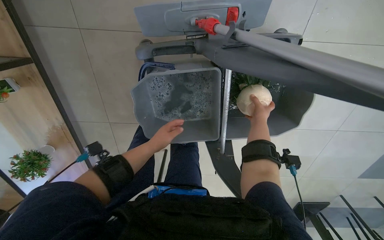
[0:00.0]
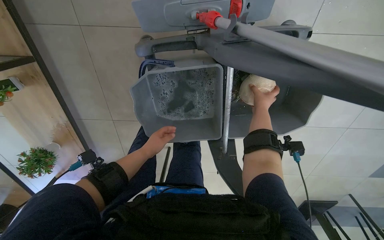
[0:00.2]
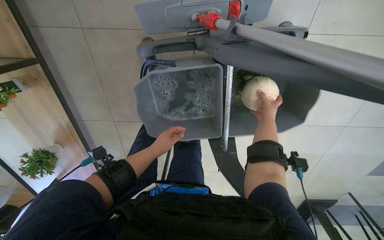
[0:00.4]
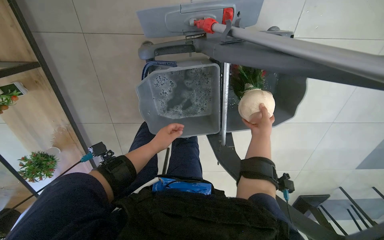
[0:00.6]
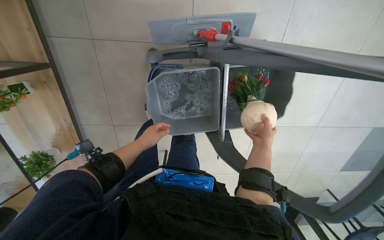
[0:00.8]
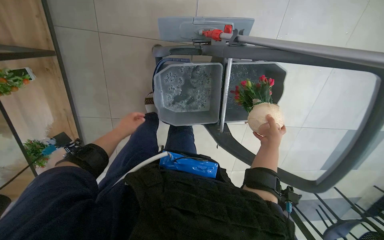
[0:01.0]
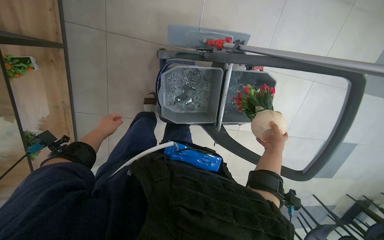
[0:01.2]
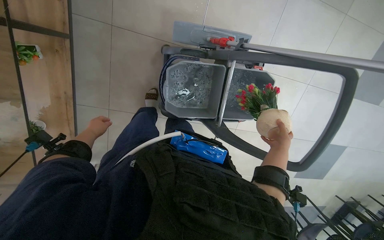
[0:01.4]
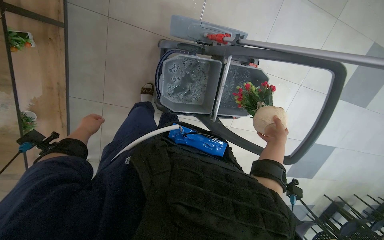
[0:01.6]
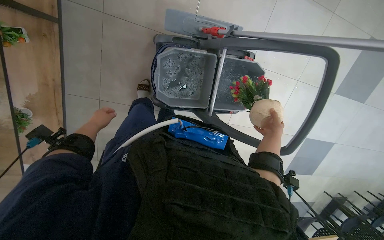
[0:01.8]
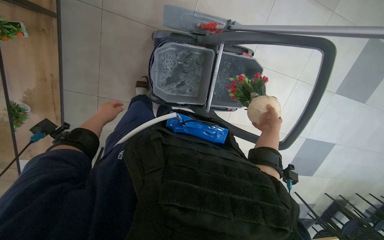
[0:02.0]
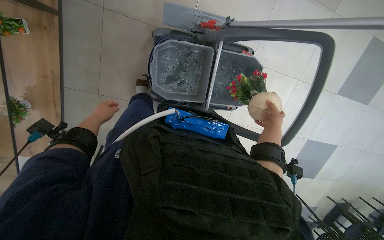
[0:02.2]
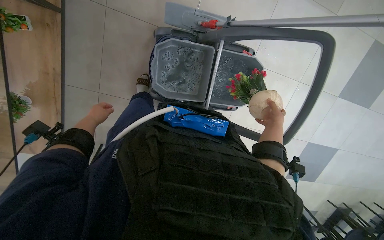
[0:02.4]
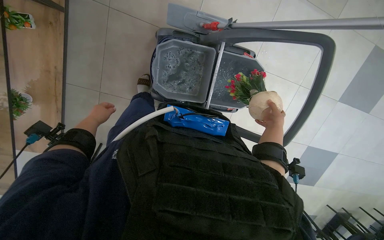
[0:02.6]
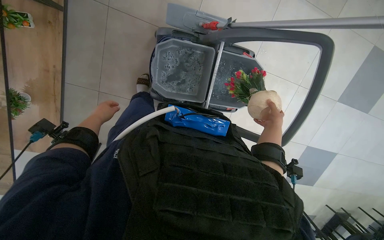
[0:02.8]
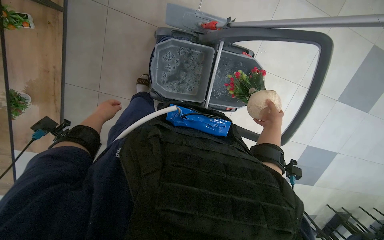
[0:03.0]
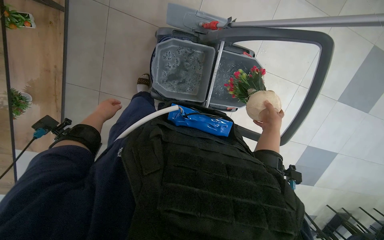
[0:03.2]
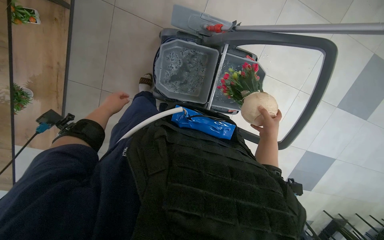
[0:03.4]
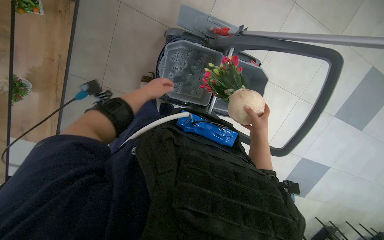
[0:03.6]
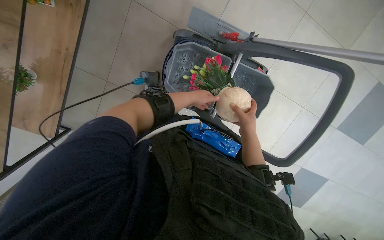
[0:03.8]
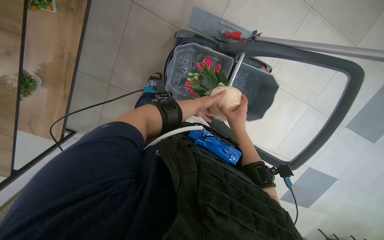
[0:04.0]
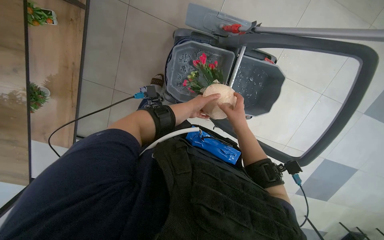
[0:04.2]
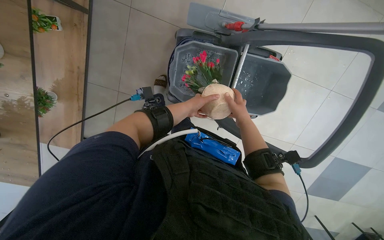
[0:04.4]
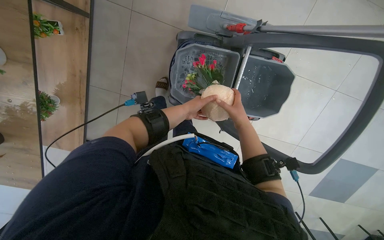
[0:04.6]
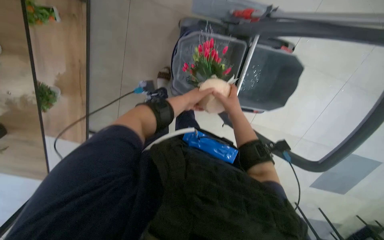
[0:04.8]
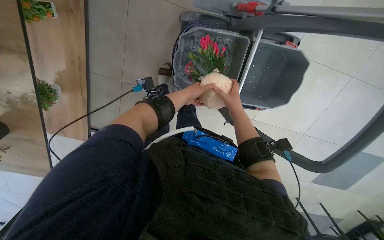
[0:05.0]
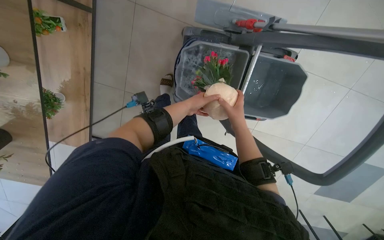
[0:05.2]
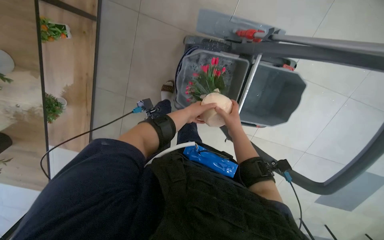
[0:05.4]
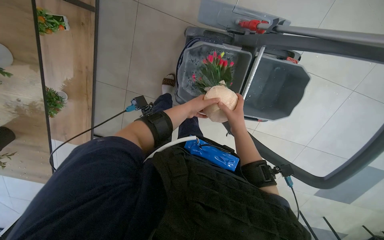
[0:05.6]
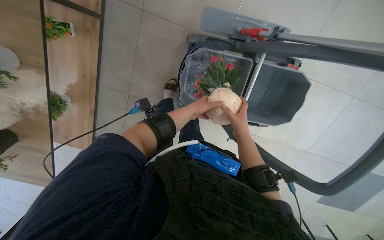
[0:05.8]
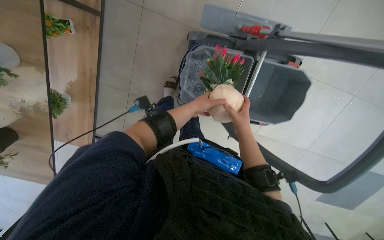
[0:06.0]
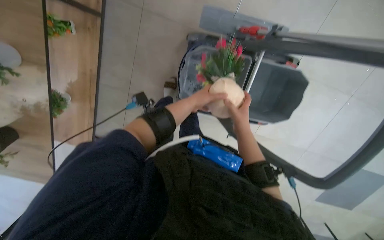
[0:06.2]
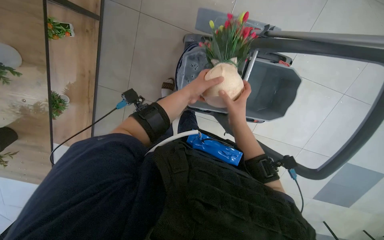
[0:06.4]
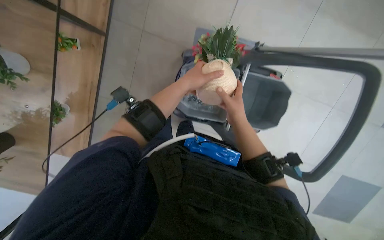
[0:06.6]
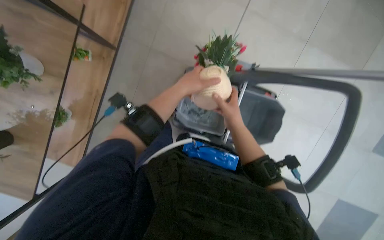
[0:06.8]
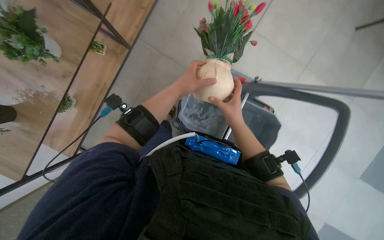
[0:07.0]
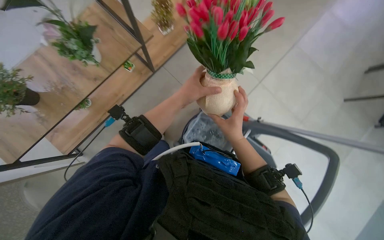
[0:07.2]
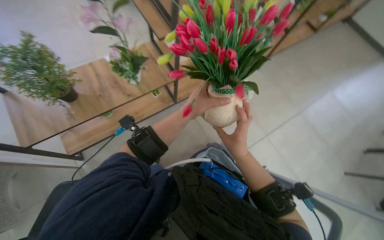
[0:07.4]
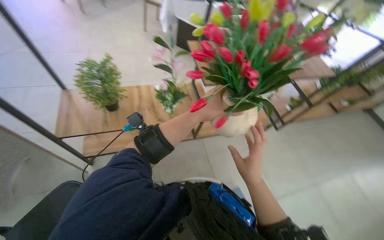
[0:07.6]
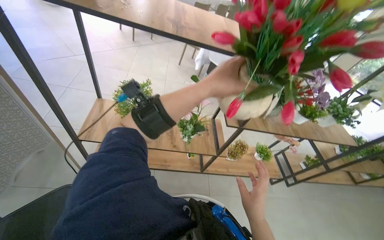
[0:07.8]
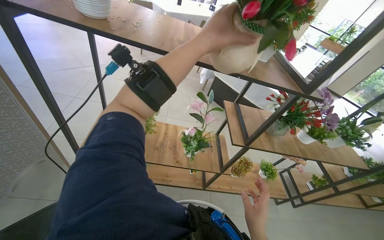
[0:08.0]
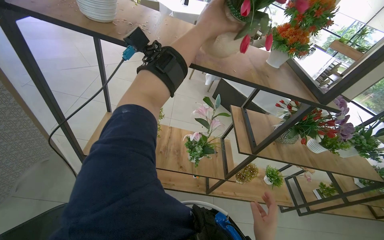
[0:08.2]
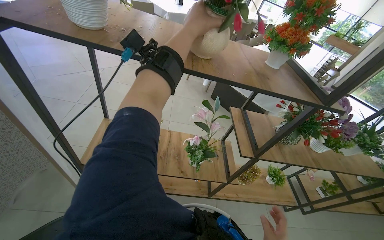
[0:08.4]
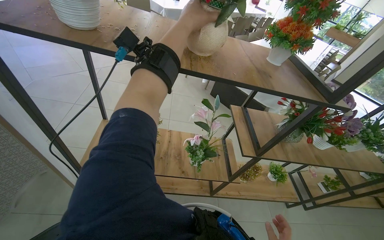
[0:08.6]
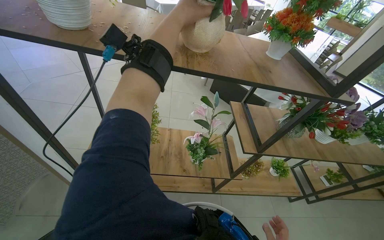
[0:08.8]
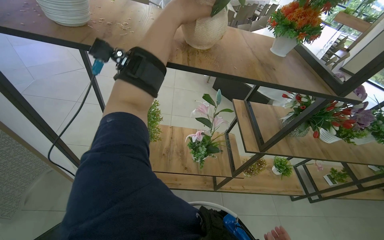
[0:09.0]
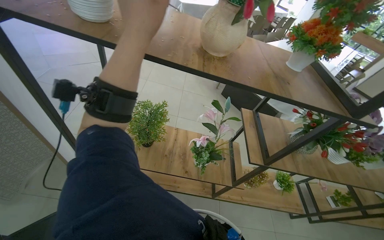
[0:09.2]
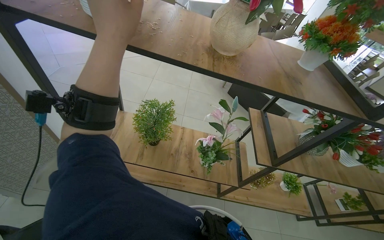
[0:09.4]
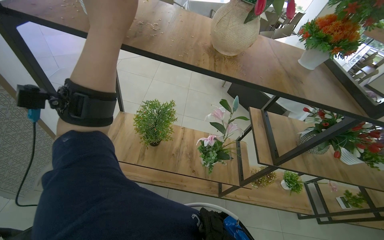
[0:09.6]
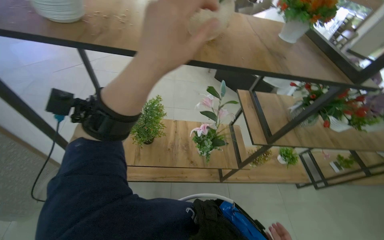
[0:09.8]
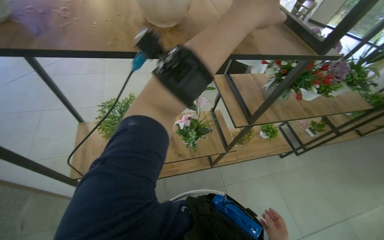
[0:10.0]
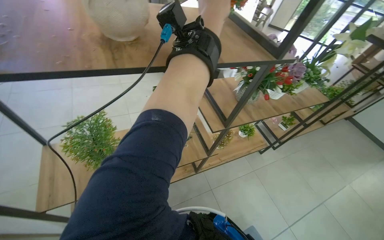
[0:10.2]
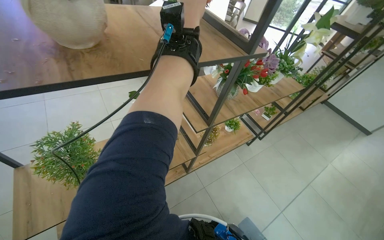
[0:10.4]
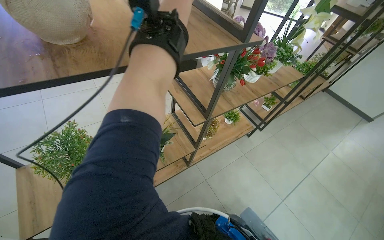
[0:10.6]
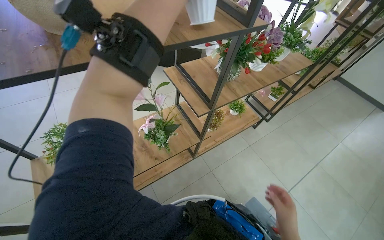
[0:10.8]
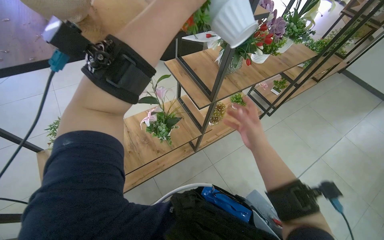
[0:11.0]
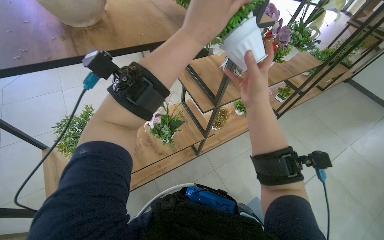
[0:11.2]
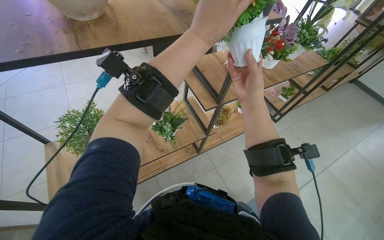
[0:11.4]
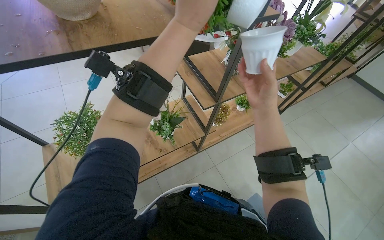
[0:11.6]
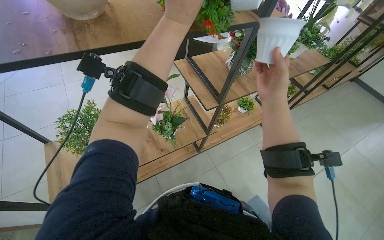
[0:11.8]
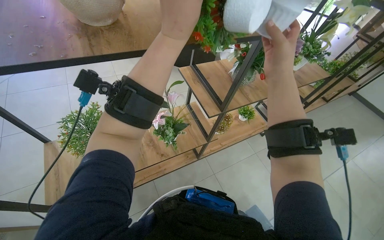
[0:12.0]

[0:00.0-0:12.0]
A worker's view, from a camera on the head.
Job: wiping surfaces.
The whole recording: Washing potted plants. The worker picks up decorative plants and flowers from a shelf, washes them in a cleaning cart, and places them back on the shelf.
0:00.0 to 0:01.6: The head travels about 50 cm. The view pans to the right by approximately 15 degrees.
0:01.6 to 0:03.0: The left hand goes left and right, about 10 cm each way, reversing 2 times.
0:03.0 to 0:04.4: The right hand goes some 20 cm to the left; the left hand heads to the right, covering roughly 25 cm.
0:04.4 to 0:06.0: The right hand travels farther from the camera by about 10 cm.
0:06.0 to 0:07.6: The camera travels approximately 50 cm. The wearer looks some 65 degrees further upward. Everything in view rotates some 50 degrees clockwise.
0:07.6 to 0:09.0: The wearer looks about 15 degrees further upward. The left hand moves up the picture, roughly 40 cm.
0:09.0 to 0:10.4: The wearer's head swings about 30 degrees to the right.

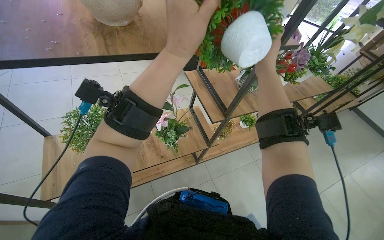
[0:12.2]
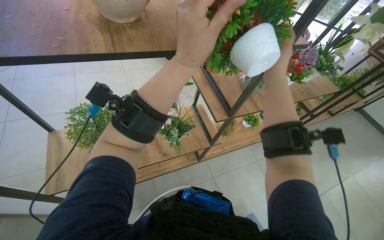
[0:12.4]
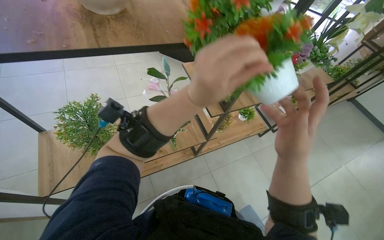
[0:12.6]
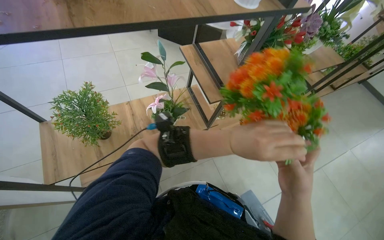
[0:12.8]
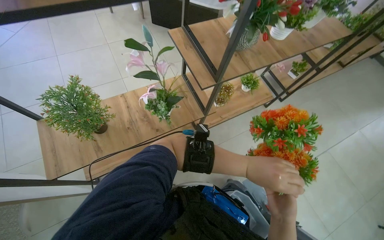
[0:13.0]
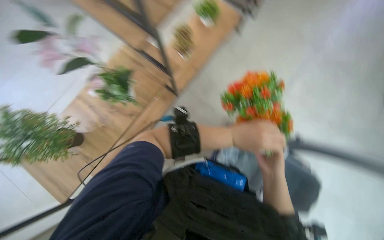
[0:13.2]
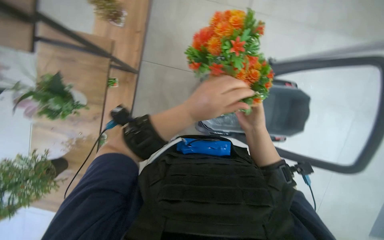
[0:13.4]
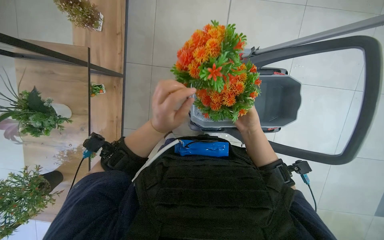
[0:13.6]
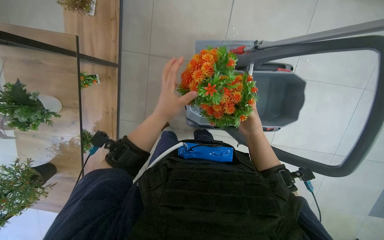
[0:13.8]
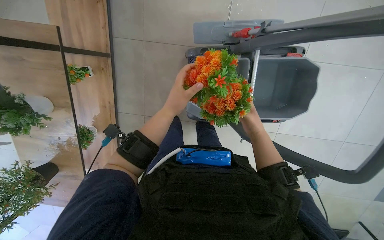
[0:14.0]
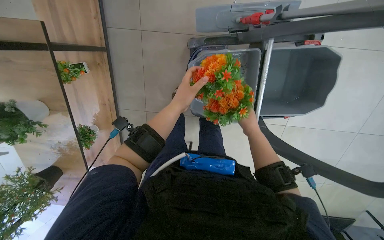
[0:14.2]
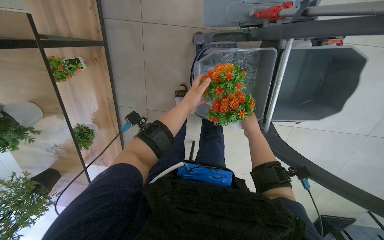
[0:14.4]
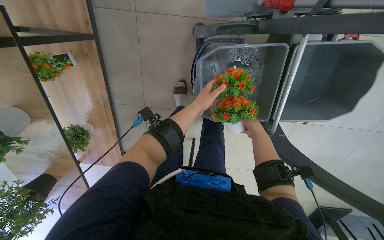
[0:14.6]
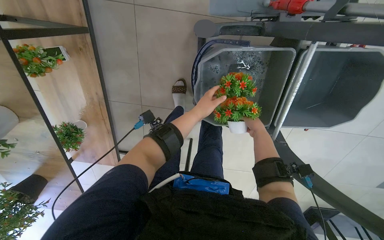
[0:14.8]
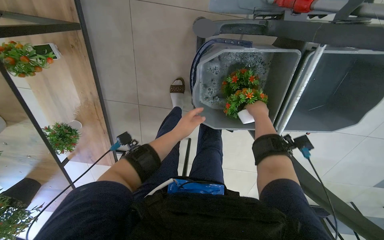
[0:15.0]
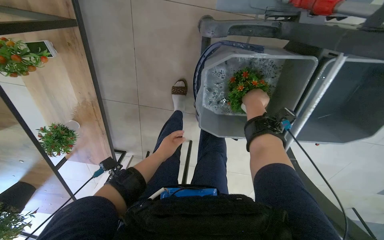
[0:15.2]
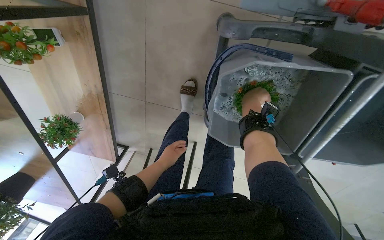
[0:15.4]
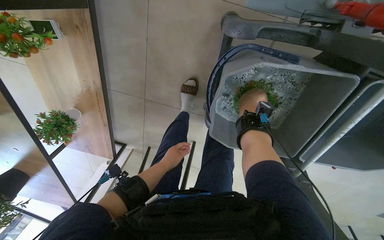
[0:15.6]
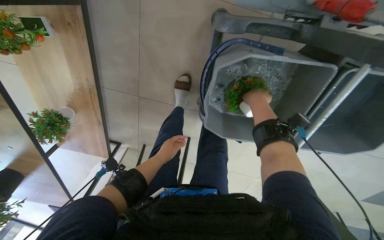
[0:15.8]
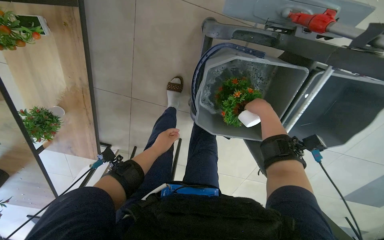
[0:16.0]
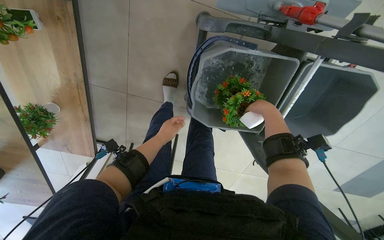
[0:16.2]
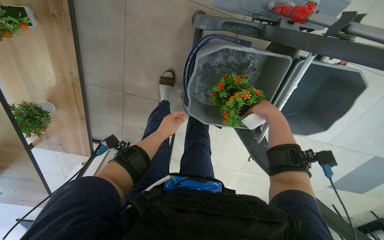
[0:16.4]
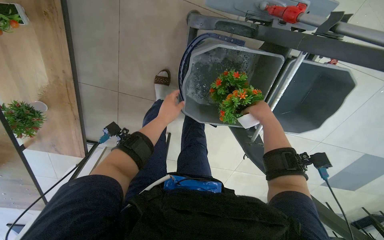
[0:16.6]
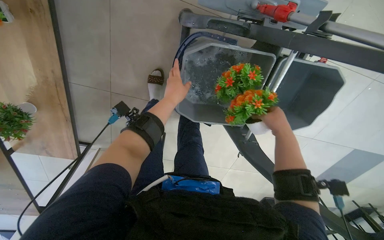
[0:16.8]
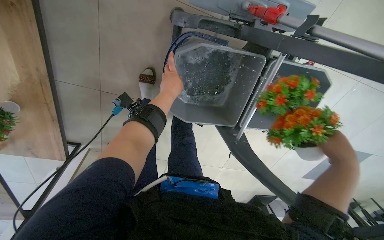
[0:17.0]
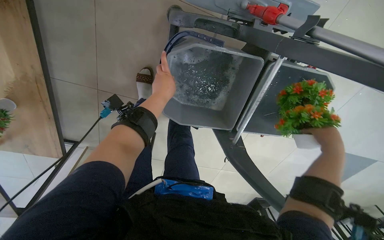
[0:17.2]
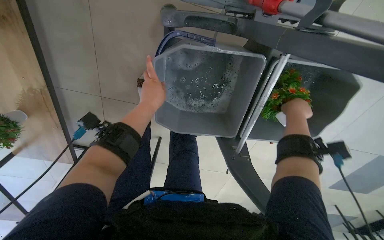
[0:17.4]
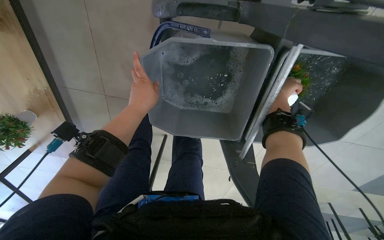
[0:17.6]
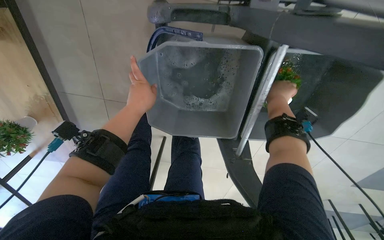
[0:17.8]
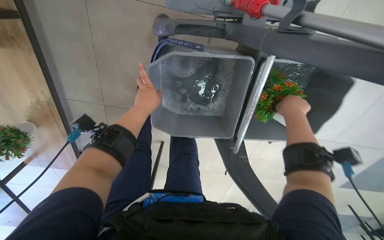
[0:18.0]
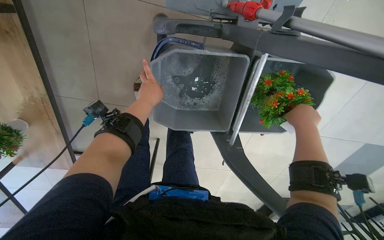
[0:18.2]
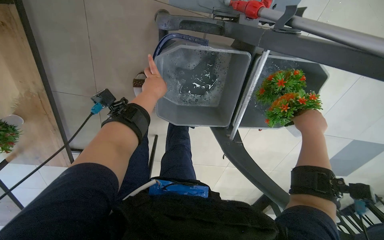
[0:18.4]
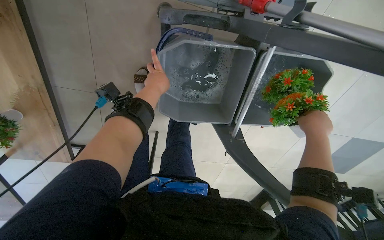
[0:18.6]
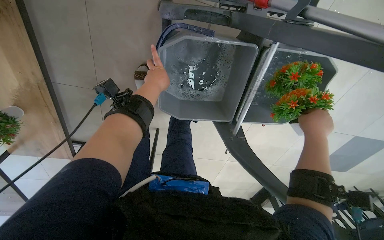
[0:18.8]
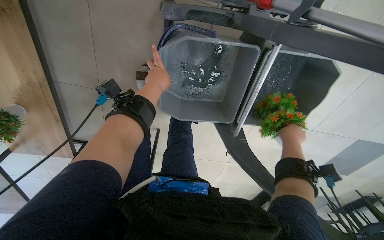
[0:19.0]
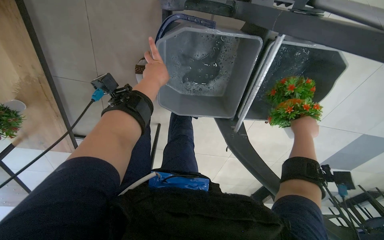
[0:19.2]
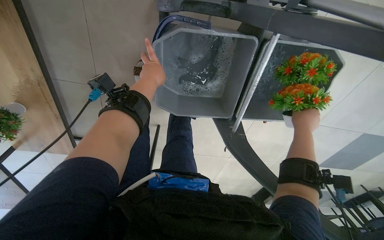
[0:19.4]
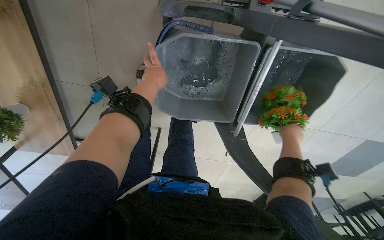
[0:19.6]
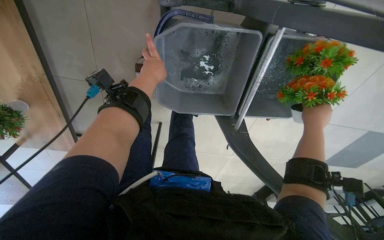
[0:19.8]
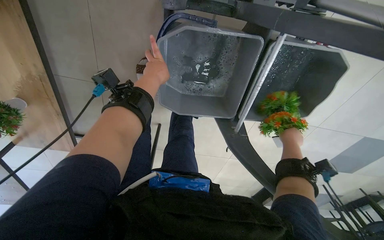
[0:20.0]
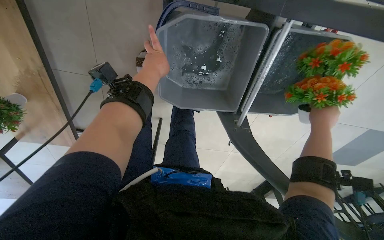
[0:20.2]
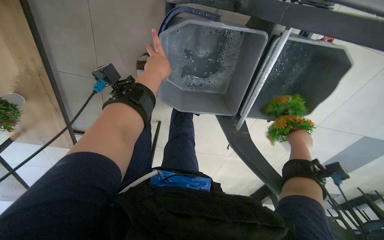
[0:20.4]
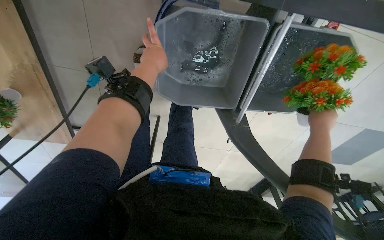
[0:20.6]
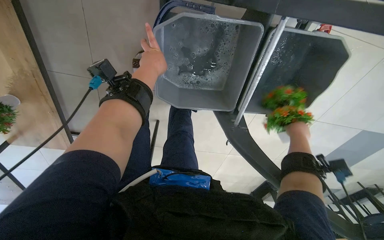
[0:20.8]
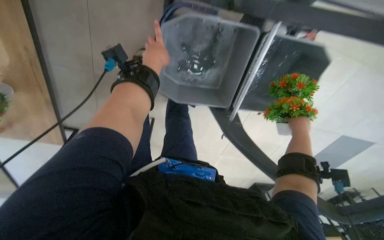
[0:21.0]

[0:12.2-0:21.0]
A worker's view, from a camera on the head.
Job: wiping surfaces.
The whole recording: Washing potted plants. The worker picks up decorative plants and flowers from a shelf, washes them in a cleaning cart, and places them back on the shelf.
0:12.2 to 0:13.6: The camera pitches downward, by roughly 45 degrees. The scene rotates counterclockwise by approximately 55 degrees.
0:13.6 to 0:15.2: The wearer moves roughly 50 cm. The camera pitches downward, by roughly 25 degrees.
0:15.2 to 0:16.6: The right hand is displaced down the picture by roughly 15 cm.
0:16.6 to 0:18.0: The right hand goes nearer and farther, approximately 25 cm each way, reversing 2 times.
0:18.0 to 0:19.6: The right hand shifts about 15 cm down the picture.
0:19.6 to 0:21.0: The hands are busy where they are.
